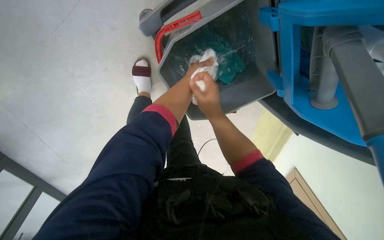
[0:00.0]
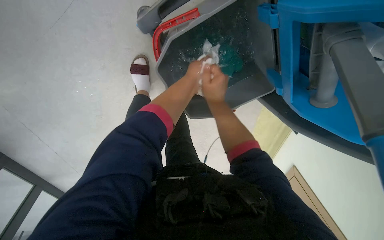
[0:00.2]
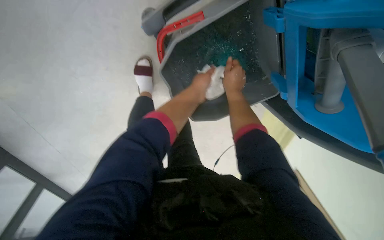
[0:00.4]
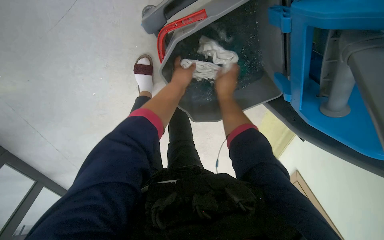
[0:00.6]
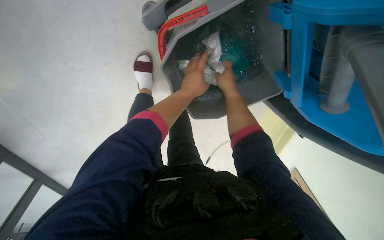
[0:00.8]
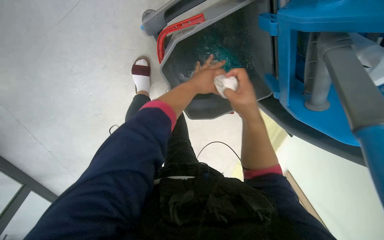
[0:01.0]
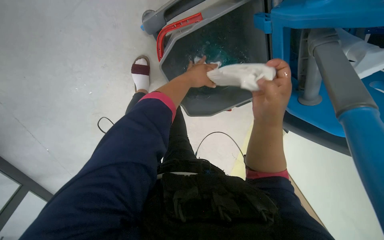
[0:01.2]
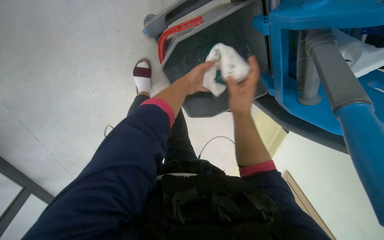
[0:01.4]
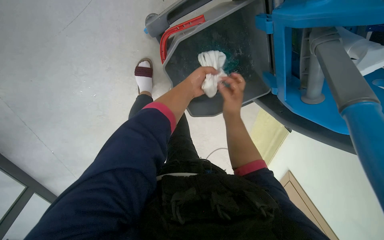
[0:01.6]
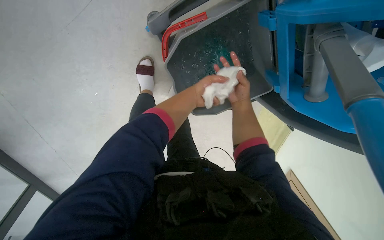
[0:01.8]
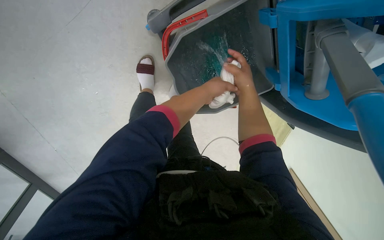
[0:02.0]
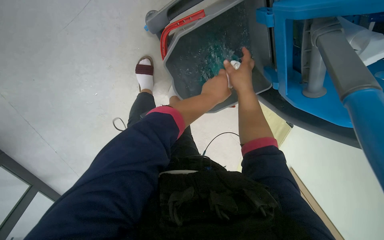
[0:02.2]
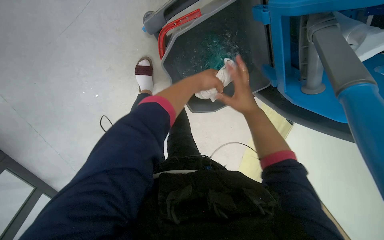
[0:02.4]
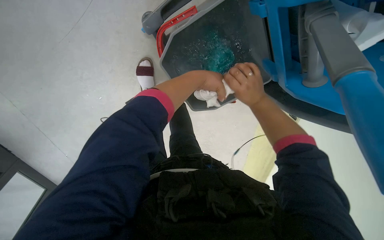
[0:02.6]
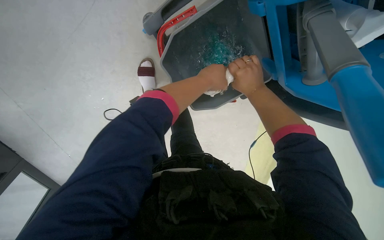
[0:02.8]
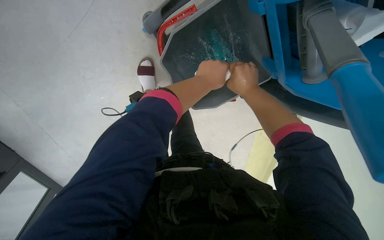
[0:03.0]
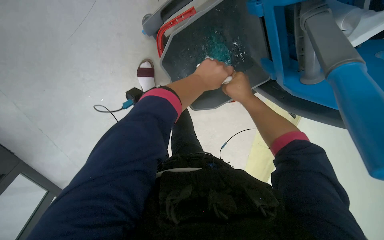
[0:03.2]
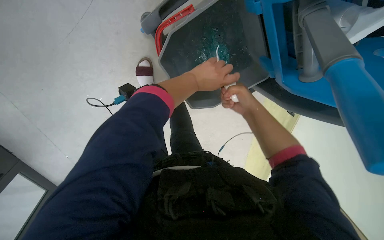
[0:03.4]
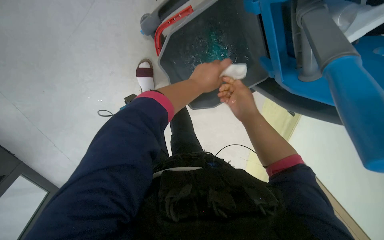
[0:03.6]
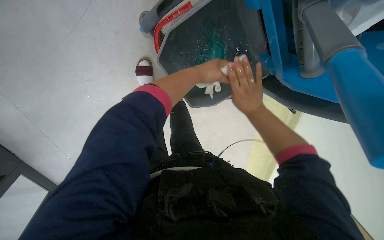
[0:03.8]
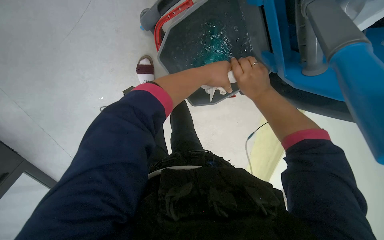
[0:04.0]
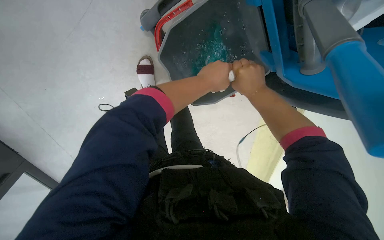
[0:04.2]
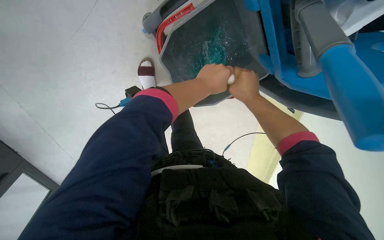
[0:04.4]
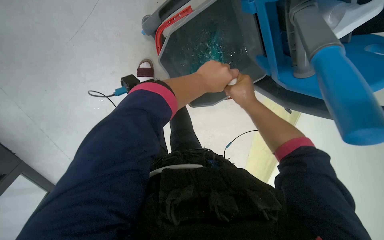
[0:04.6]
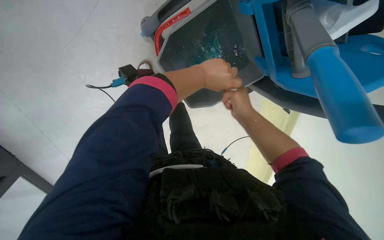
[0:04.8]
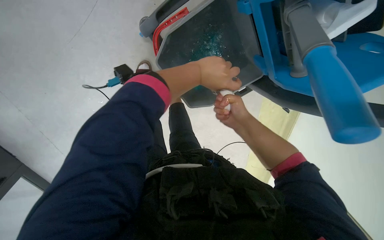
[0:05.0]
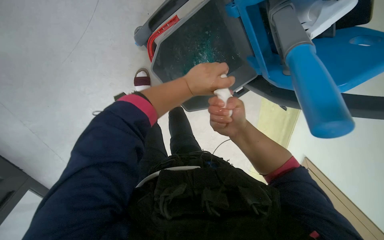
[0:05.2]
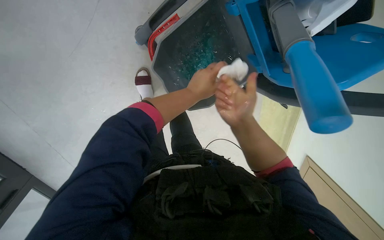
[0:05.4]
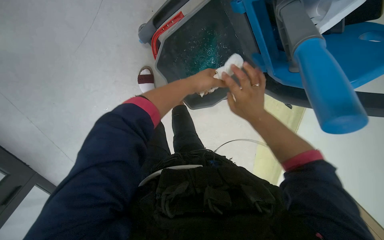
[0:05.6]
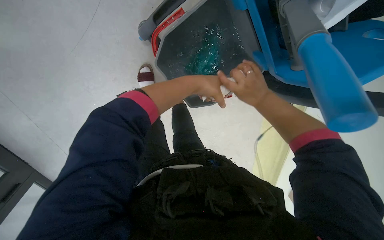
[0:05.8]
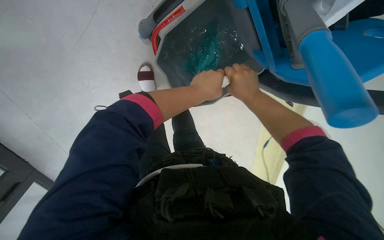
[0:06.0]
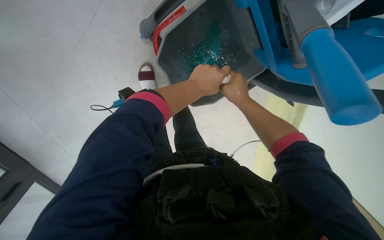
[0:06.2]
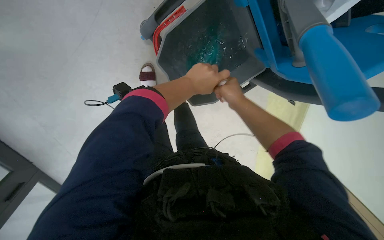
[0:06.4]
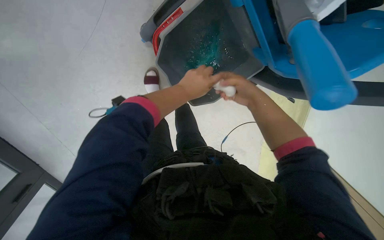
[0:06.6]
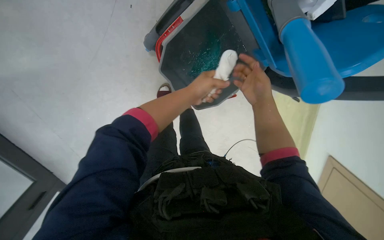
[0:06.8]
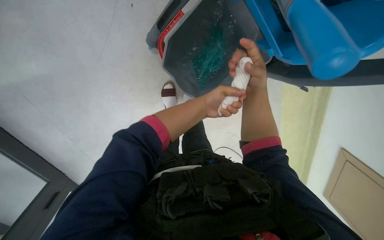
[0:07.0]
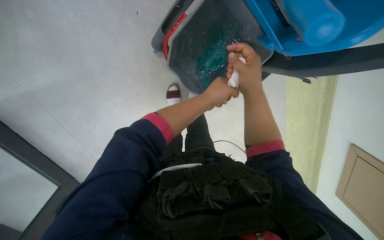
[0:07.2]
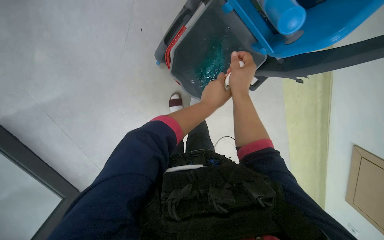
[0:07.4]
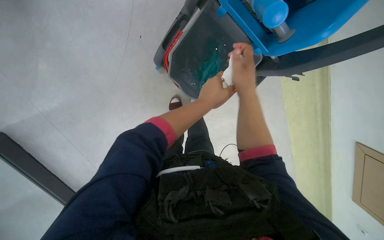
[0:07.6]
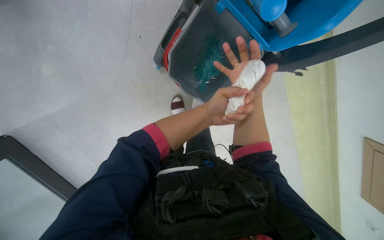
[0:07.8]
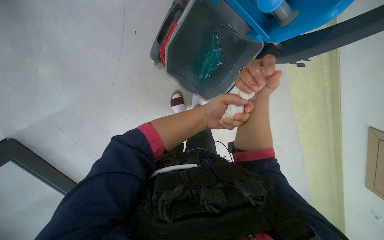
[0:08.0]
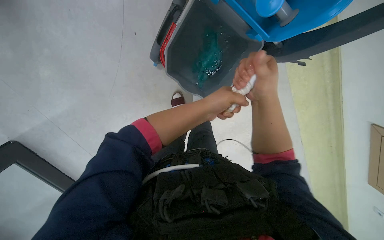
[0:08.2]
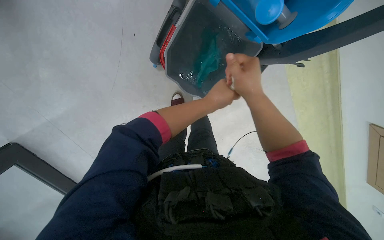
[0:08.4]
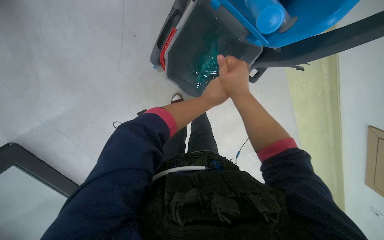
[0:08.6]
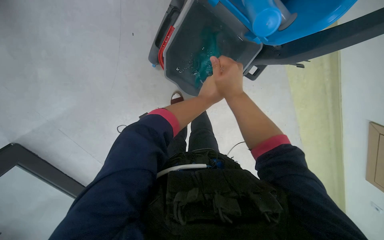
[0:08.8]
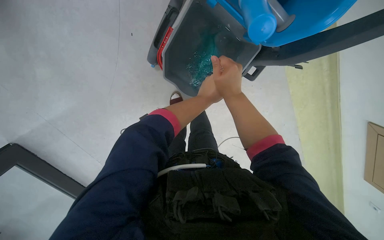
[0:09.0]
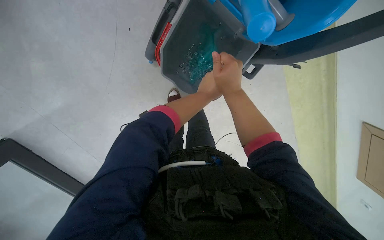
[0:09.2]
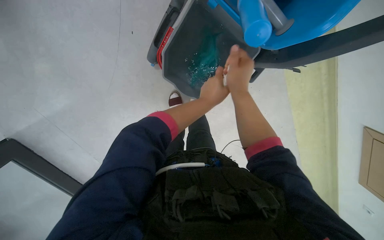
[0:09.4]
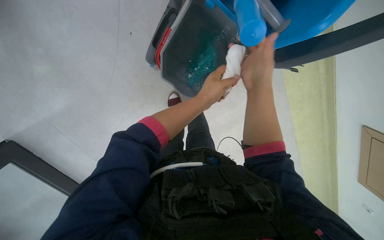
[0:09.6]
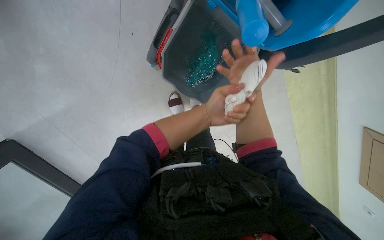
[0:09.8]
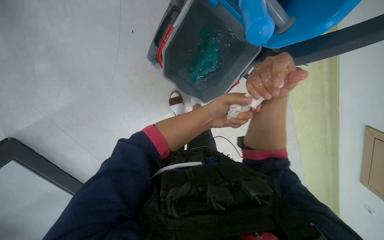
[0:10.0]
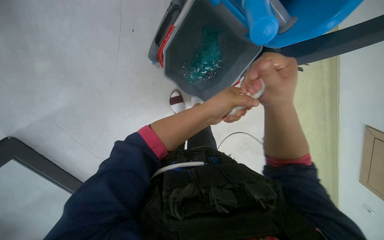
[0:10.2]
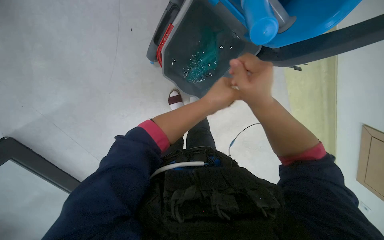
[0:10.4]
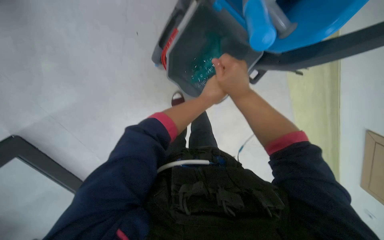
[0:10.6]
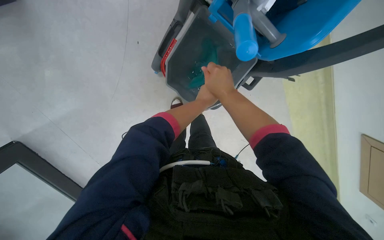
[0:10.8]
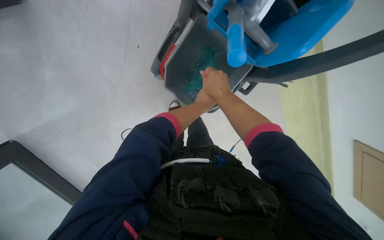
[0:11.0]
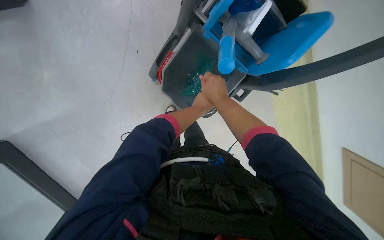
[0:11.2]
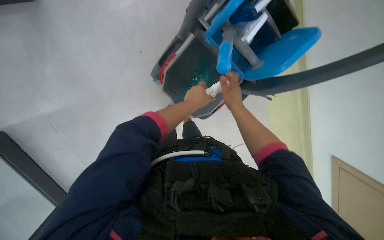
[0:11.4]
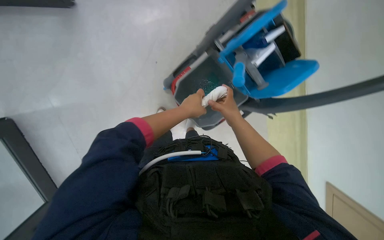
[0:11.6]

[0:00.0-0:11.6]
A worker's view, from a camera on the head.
Job: preparing cleaning supplies.
The whole recording: Rinsing and wringing cloth. The worker rinses and wrings a white cloth in a bucket on the cleaning cart.
0:00.0 to 0:01.4: The right hand reaches approximately 15 cm farther from the camera, then returns.
0:02.8 to 0:04.4: The hands make small movements and keep their place.
0:05.8 to 0:07.2: The hands stay close to where they were, moving slightly.
0:08.8 to 0:10.2: The right hand shifts roughly 10 cm to the right.
0:10.2 to 0:11.6: The camera pitches upward, by approximately 15 degrees.

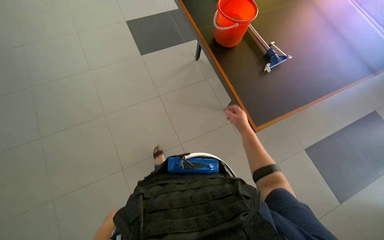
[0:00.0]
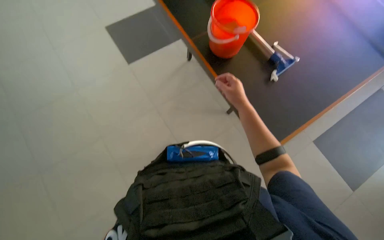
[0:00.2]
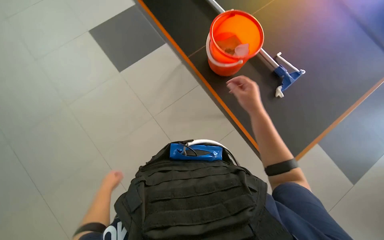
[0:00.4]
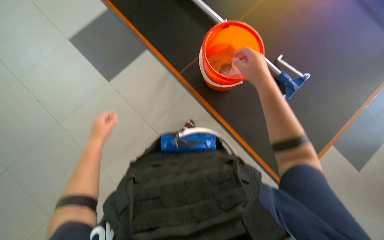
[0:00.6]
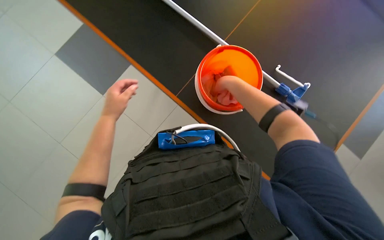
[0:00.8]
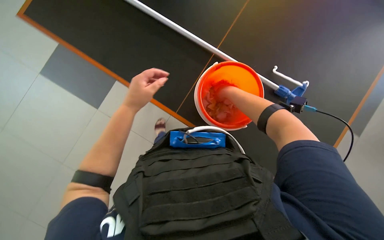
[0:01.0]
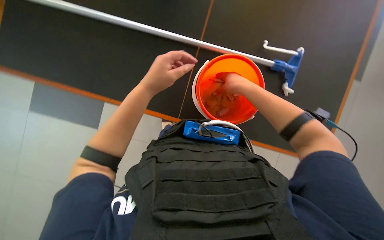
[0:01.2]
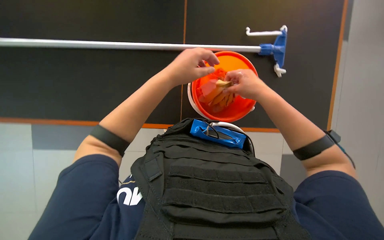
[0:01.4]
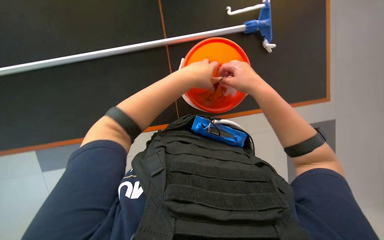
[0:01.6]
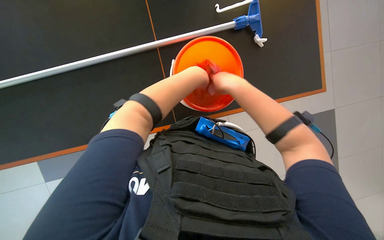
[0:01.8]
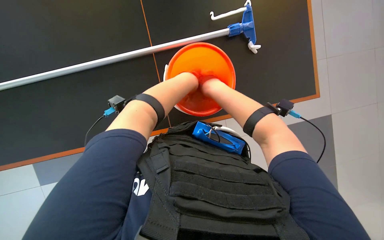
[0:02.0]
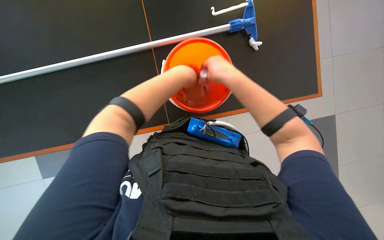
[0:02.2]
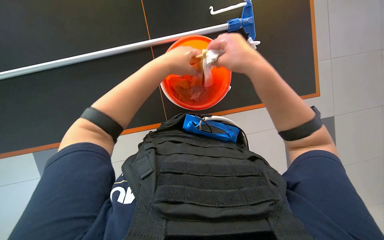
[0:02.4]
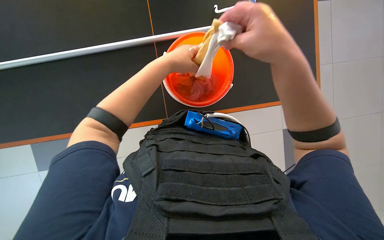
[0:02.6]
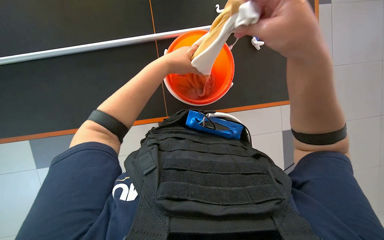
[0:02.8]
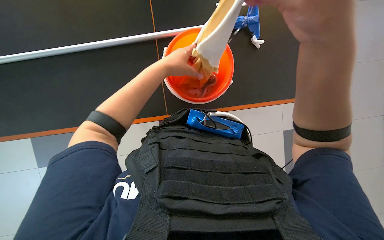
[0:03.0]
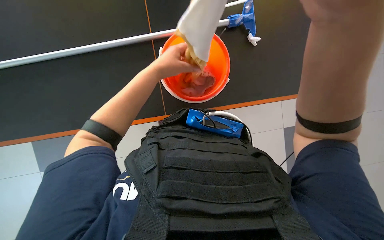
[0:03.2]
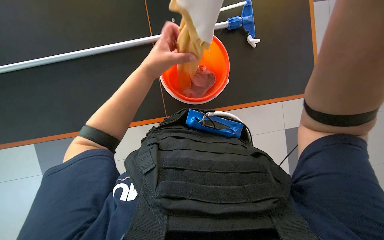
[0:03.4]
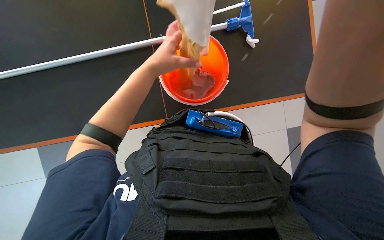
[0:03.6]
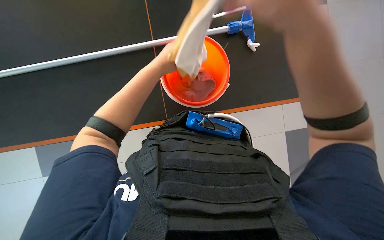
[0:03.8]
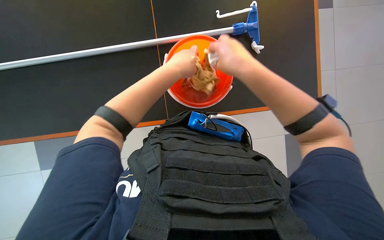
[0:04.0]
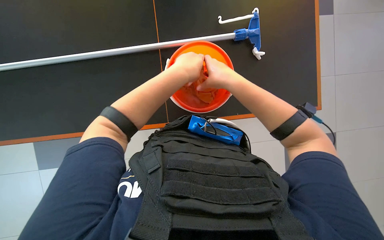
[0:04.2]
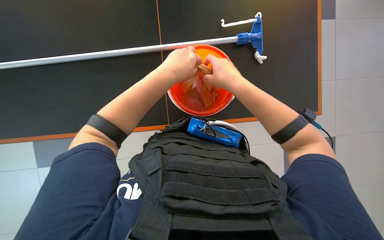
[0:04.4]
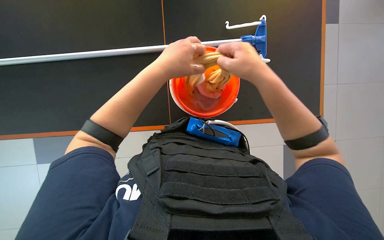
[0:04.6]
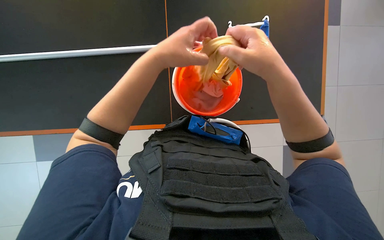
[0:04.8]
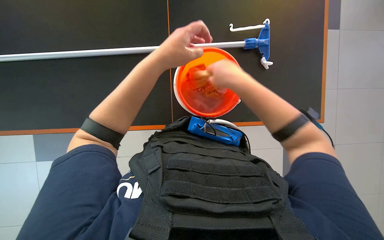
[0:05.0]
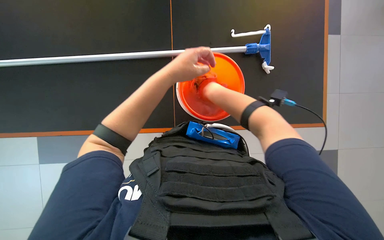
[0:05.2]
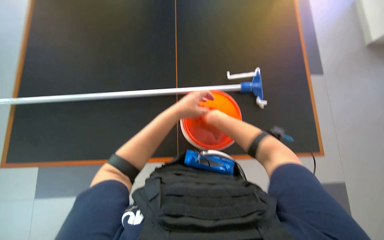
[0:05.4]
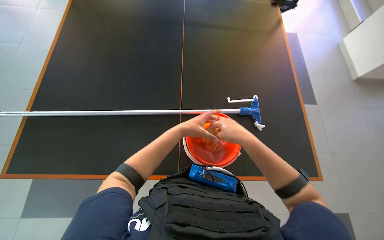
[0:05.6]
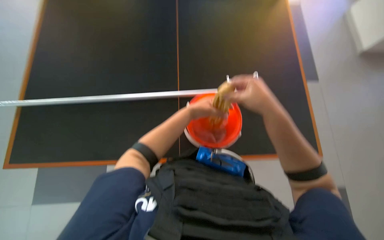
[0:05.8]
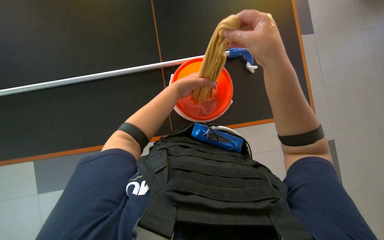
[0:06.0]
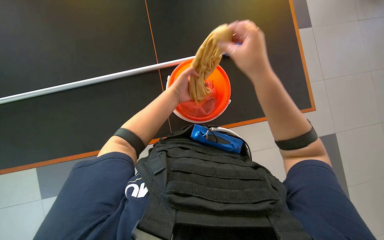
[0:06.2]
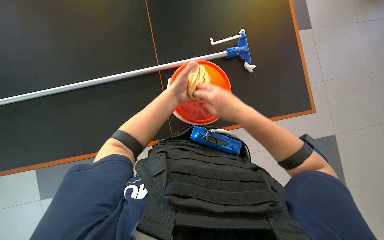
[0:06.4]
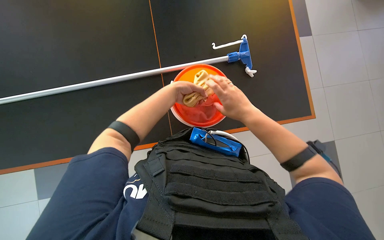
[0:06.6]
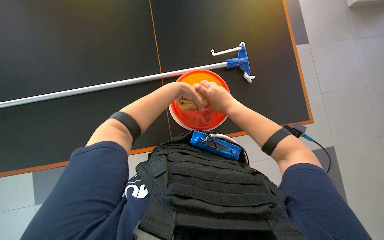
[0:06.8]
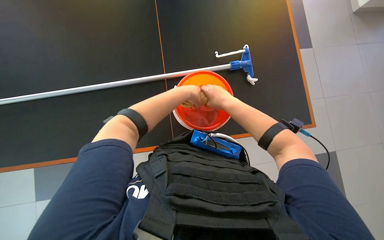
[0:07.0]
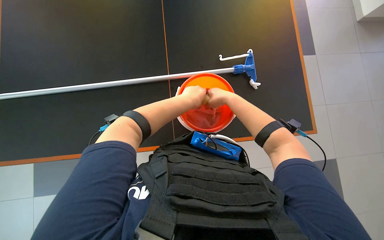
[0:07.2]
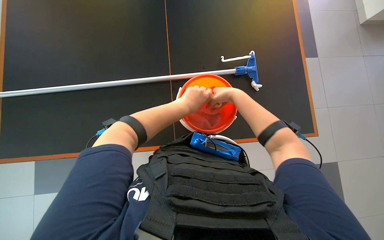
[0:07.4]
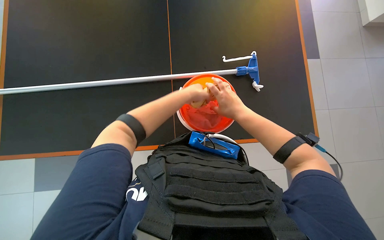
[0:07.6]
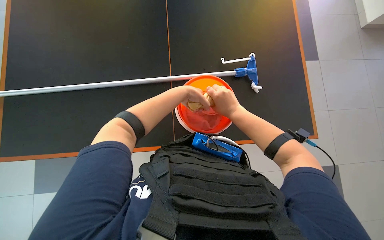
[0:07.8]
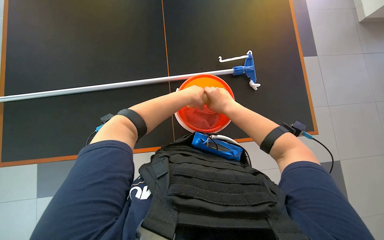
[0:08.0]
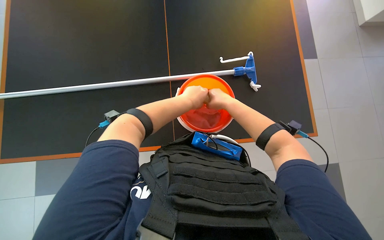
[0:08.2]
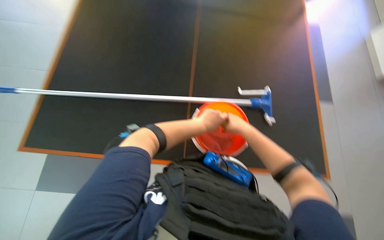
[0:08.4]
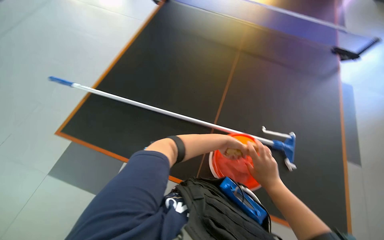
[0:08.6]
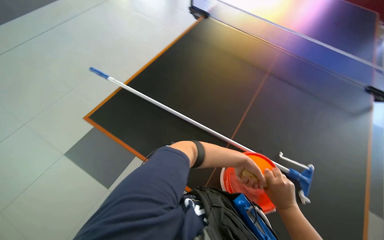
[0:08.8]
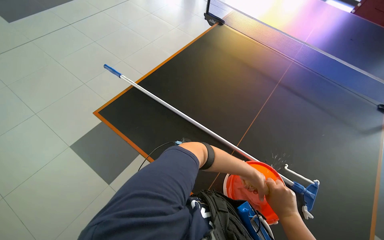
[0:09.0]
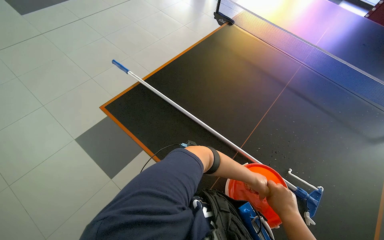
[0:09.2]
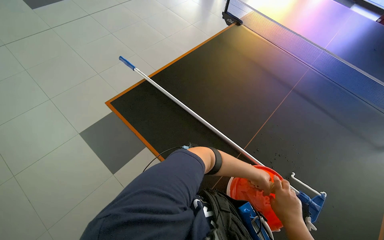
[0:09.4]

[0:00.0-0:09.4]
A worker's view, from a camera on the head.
Job: preparing cleaning supplies.
The whole recording: Preparing cleaning tools. The worker wrings out cloths from a bucket and attaches a cloth to a mop handle.
0:01.6 to 0:03.2: The right hand shifts roughly 25 cm nearer to the camera; the left hand goes approximately 10 cm to the left.
0:03.2 to 0:04.8: The left hand moves nearer to the camera, some 10 cm.
0:04.8 to 0:06.2: The right hand travels farther from the camera and back again, about 15 cm each way, while the left hand is displaced farther from the camera by roughly 15 cm.
0:06.2 to 0:07.8: The right hand goes roughly 10 cm farther from the camera.
0:07.8 to 0:09.4: The head turns to the left by roughly 45 degrees. The view tips upward by some 25 degrees.
